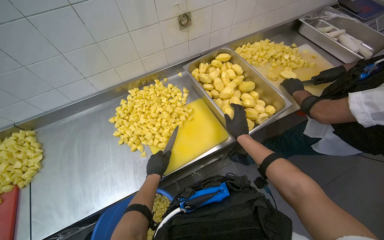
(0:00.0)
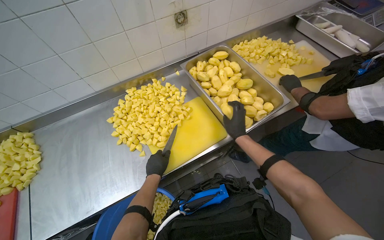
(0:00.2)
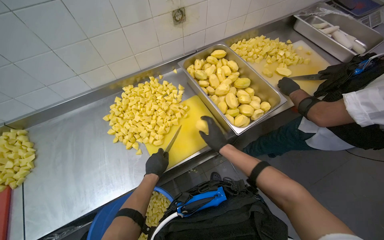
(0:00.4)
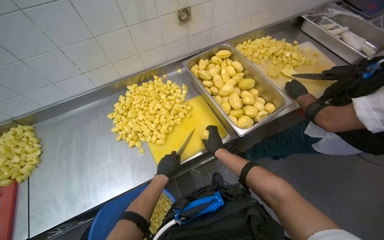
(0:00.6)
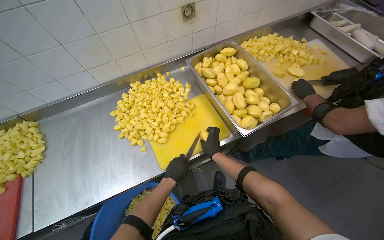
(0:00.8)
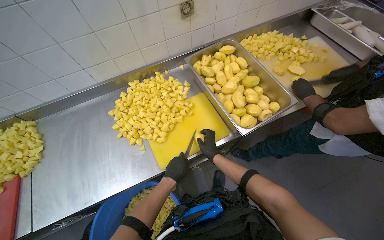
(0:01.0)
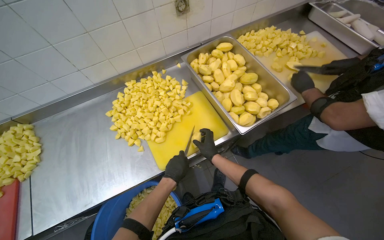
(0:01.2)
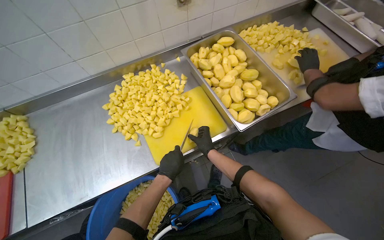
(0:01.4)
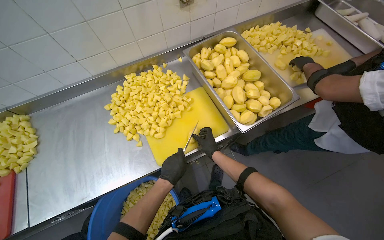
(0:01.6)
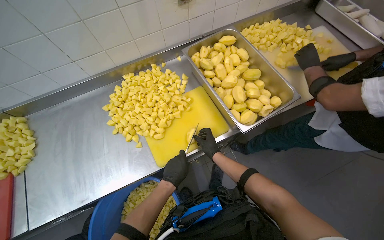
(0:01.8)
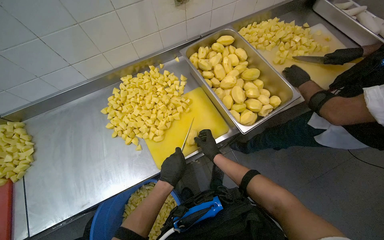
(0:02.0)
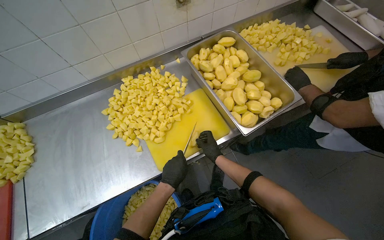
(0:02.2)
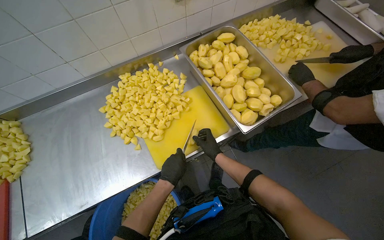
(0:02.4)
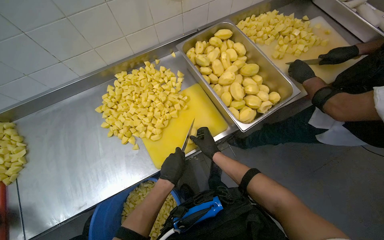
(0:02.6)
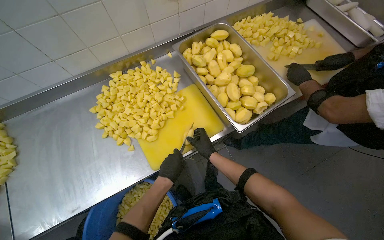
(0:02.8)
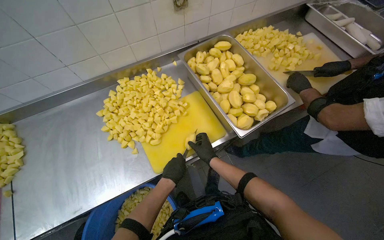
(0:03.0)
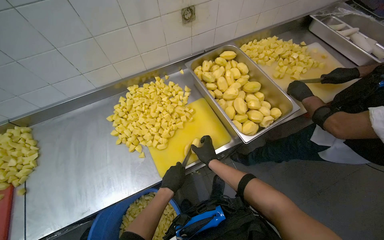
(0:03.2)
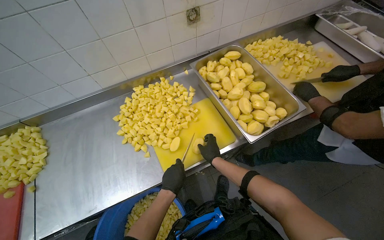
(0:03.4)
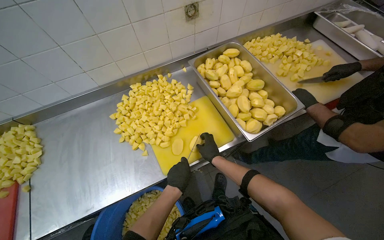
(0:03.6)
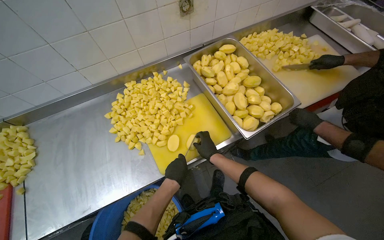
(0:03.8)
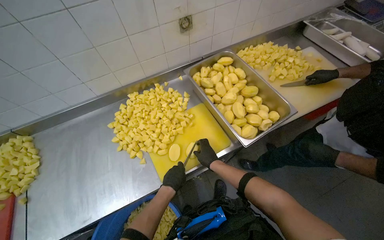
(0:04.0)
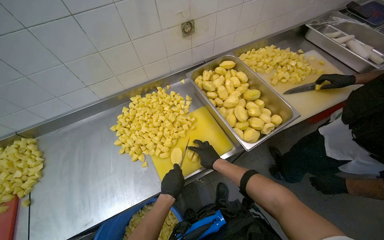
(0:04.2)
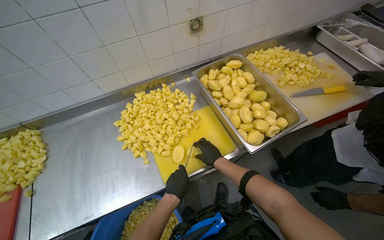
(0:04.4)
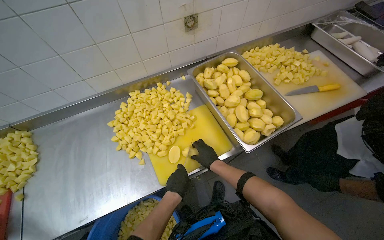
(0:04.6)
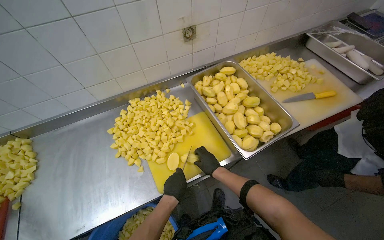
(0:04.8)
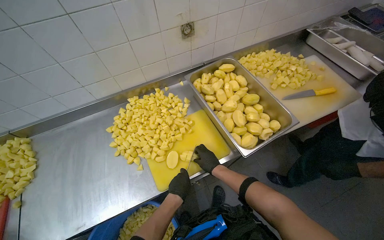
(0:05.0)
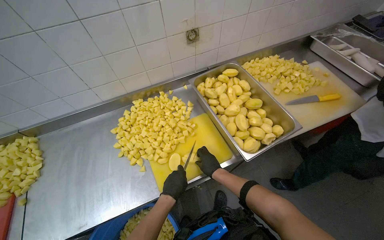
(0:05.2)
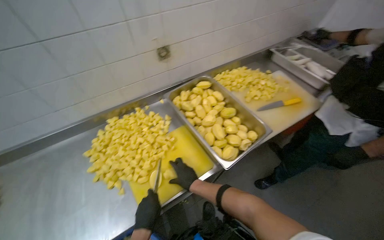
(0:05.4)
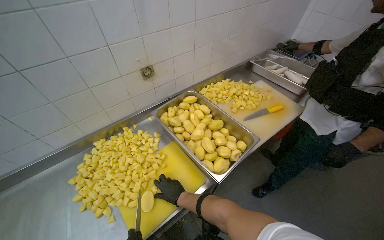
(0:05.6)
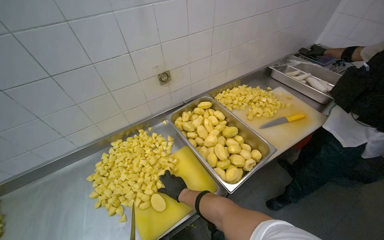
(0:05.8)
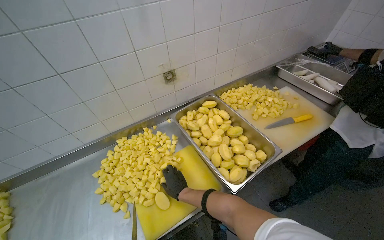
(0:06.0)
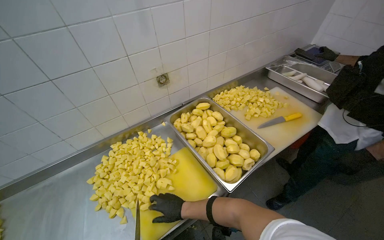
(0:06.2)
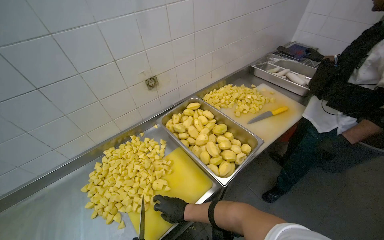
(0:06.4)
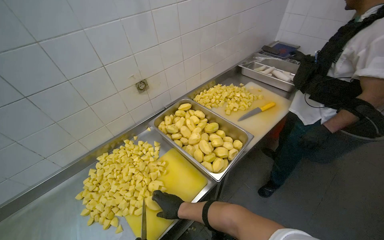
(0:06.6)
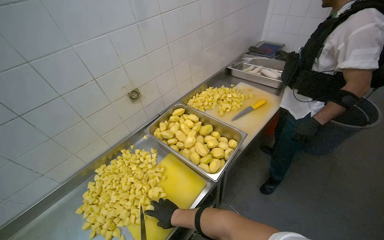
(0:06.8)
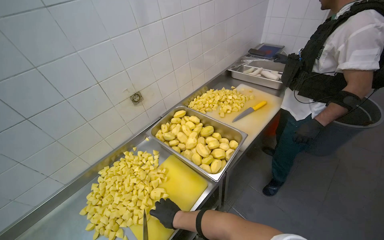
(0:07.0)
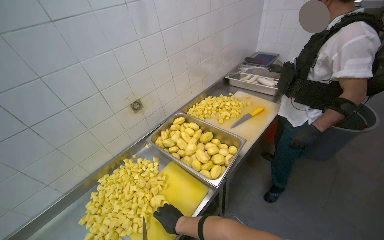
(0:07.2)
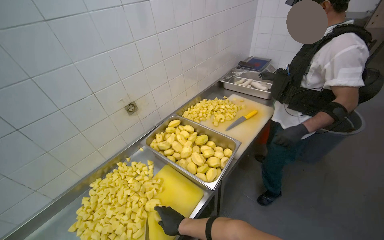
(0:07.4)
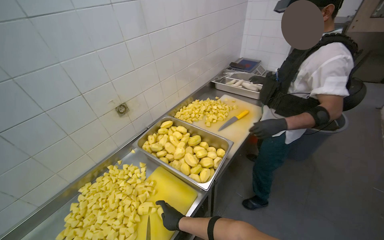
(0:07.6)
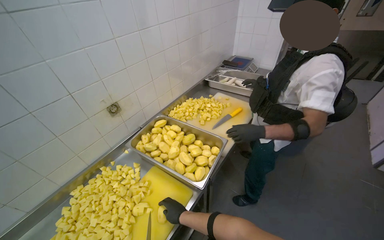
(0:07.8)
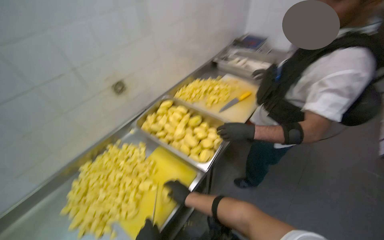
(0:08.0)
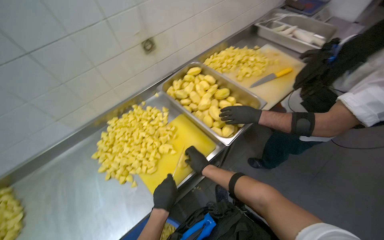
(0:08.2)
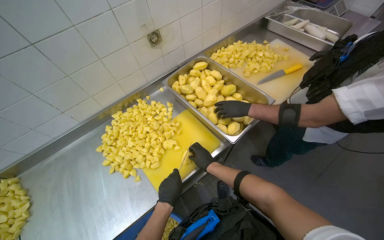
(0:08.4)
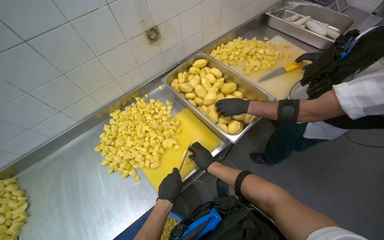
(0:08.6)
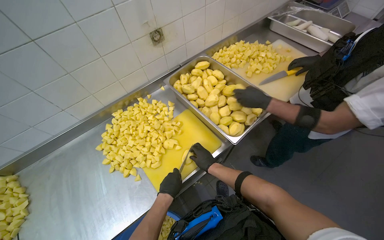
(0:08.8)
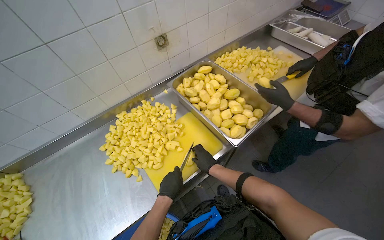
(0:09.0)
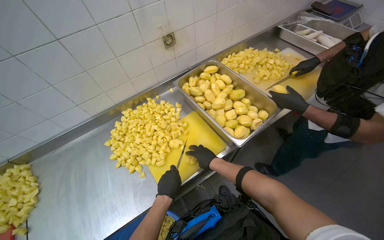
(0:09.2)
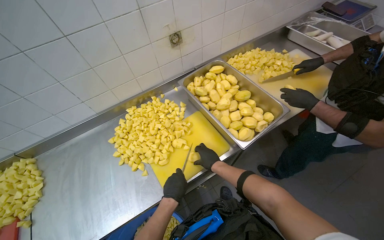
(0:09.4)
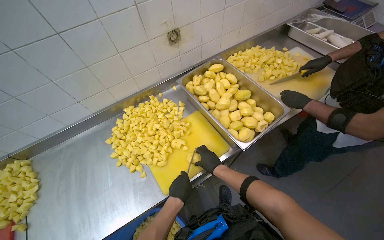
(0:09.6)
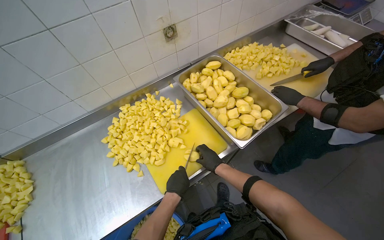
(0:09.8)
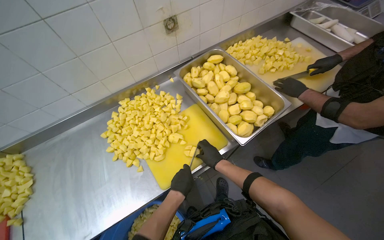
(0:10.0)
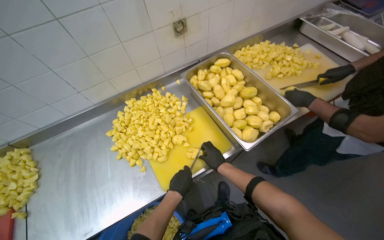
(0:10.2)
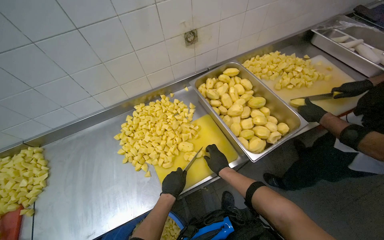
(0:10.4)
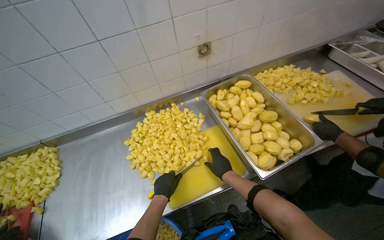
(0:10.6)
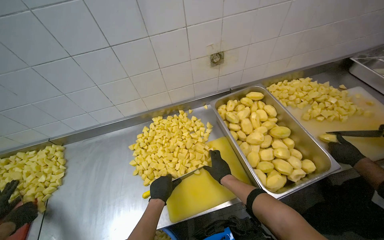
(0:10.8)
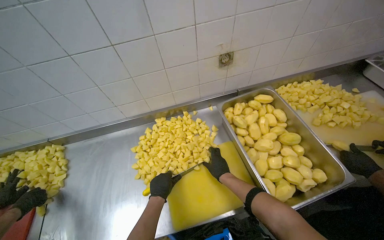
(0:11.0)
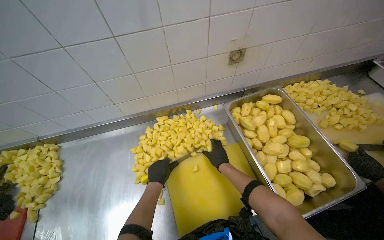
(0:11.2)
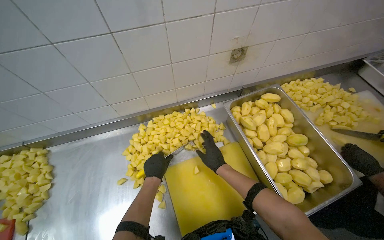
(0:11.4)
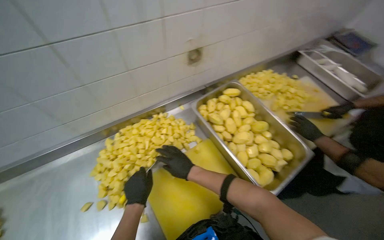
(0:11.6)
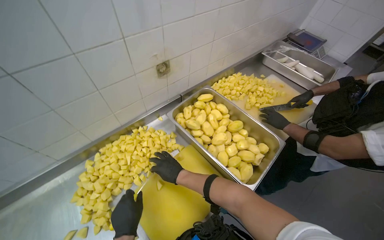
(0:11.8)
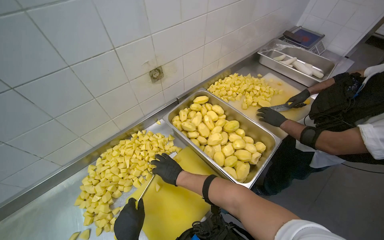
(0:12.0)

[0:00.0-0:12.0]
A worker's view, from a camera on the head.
Job: preparing food.
The whole recording: Cutting peeled potatoes into cubes. The worker continues cutting peeled potatoes into cubes on a yellow cutting board.
0:00.0 to 0:01.6: The hands stay close to where they were, moving slightly.
0:06.0 to 0:07.6: The wearer's head swings about 20 degrees to the right.
0:07.6 to 0:09.0: The camera pitches downward, by some 20 degrees.
0:09.0 to 0:10.4: The hands work in one place, with small movements.
0:10.4 to 0:12.0: The head rotates some 15 degrees to the right.

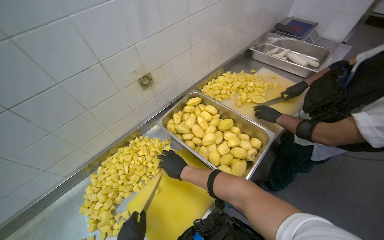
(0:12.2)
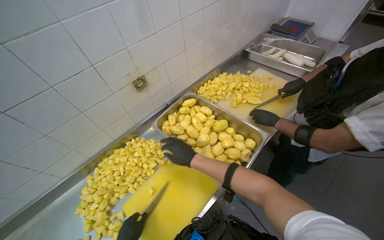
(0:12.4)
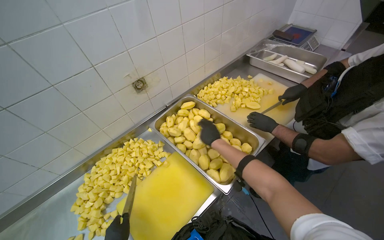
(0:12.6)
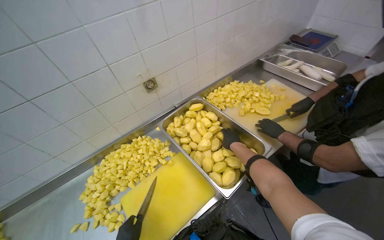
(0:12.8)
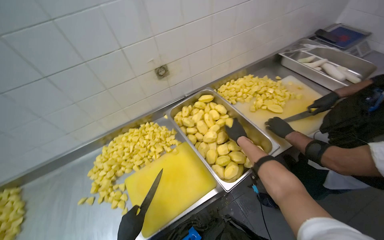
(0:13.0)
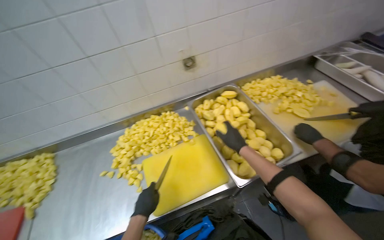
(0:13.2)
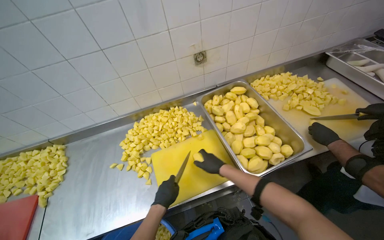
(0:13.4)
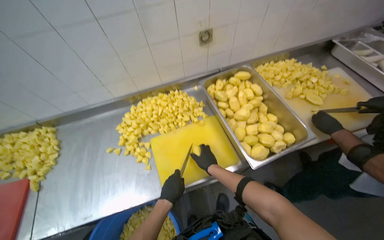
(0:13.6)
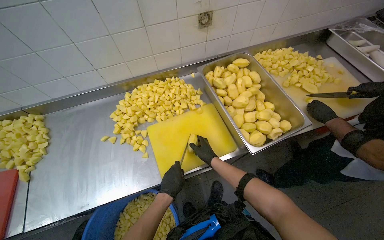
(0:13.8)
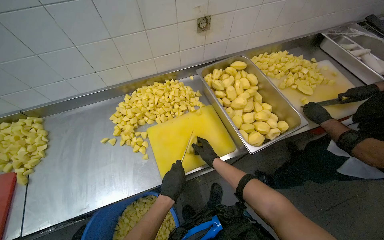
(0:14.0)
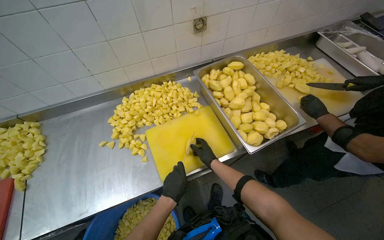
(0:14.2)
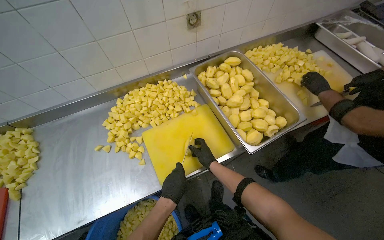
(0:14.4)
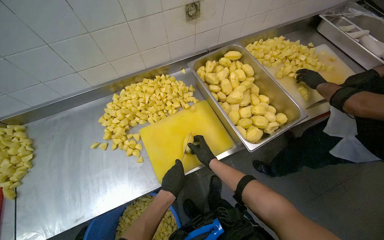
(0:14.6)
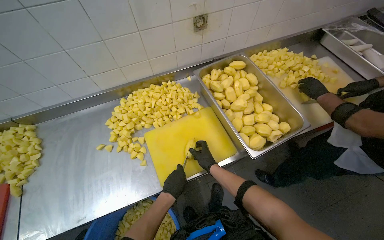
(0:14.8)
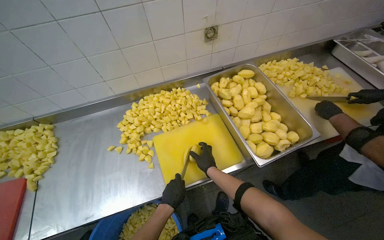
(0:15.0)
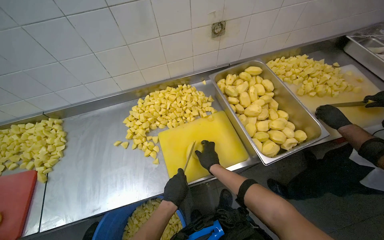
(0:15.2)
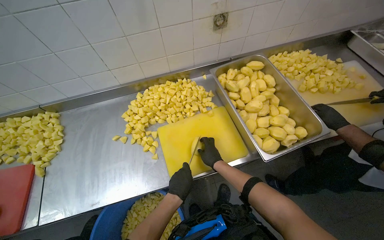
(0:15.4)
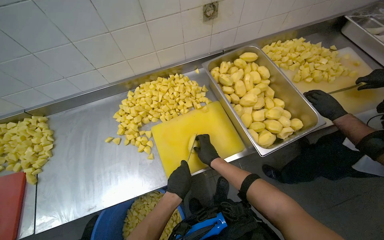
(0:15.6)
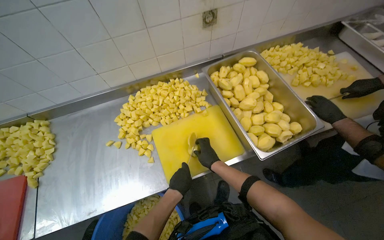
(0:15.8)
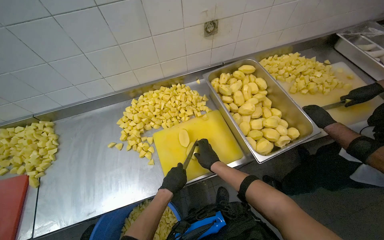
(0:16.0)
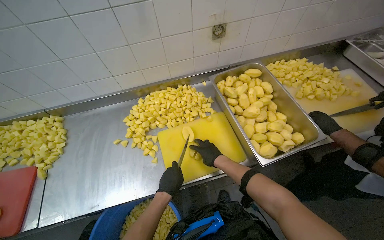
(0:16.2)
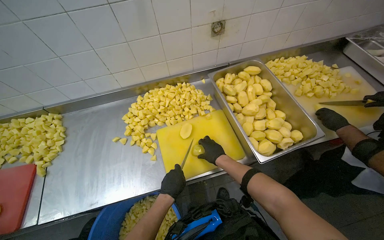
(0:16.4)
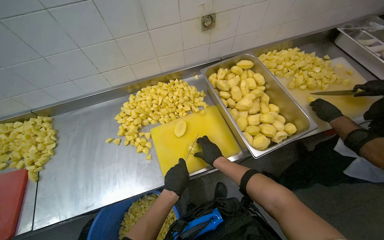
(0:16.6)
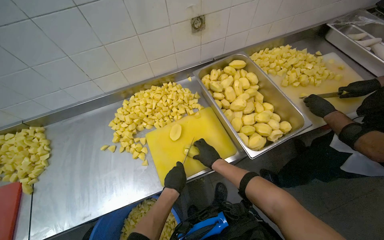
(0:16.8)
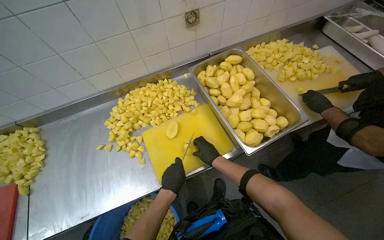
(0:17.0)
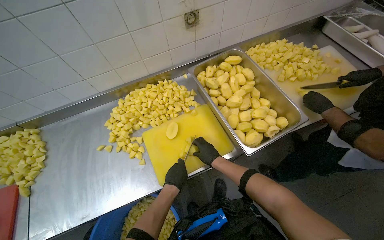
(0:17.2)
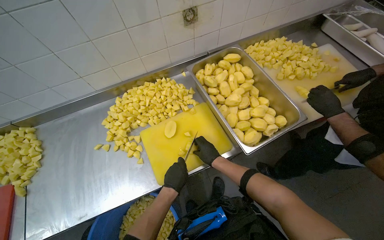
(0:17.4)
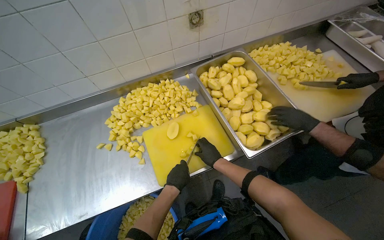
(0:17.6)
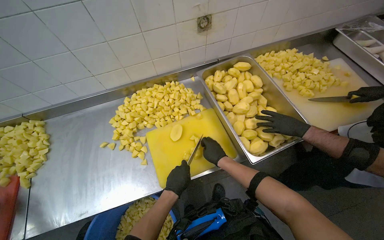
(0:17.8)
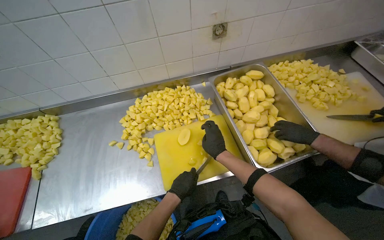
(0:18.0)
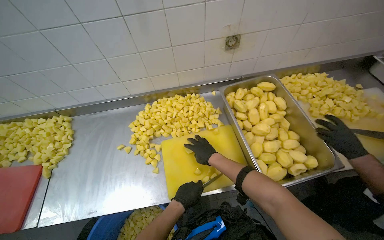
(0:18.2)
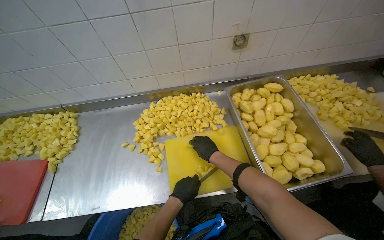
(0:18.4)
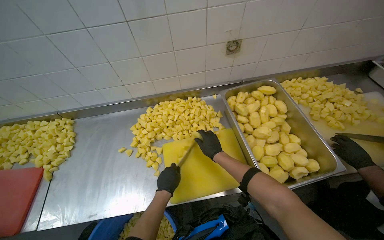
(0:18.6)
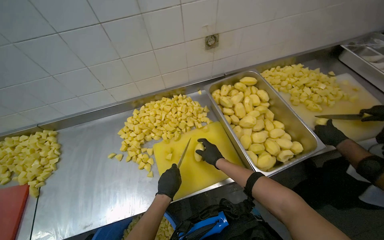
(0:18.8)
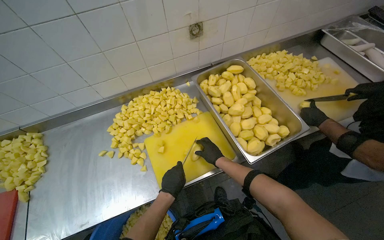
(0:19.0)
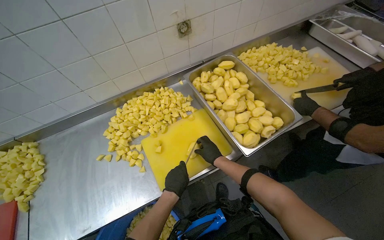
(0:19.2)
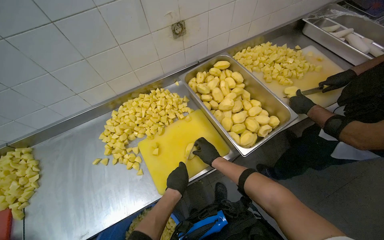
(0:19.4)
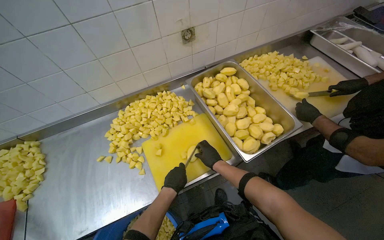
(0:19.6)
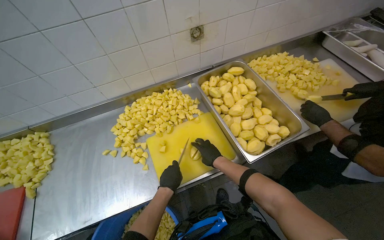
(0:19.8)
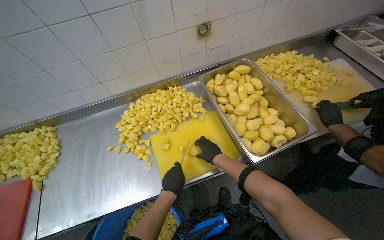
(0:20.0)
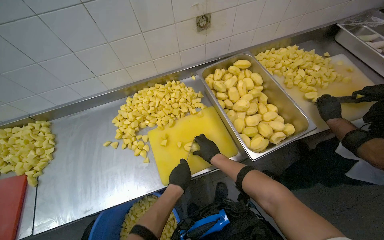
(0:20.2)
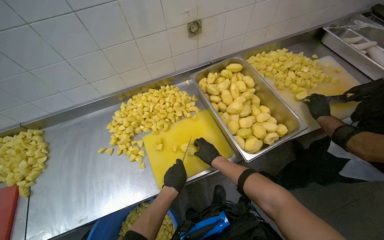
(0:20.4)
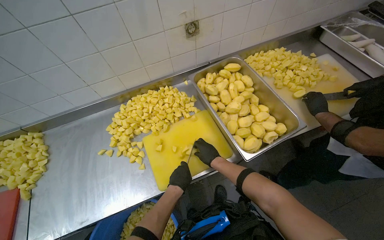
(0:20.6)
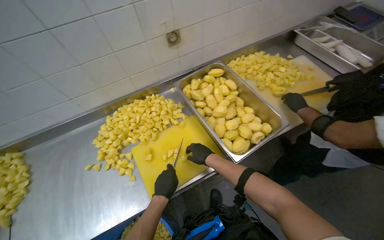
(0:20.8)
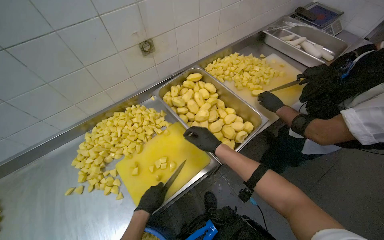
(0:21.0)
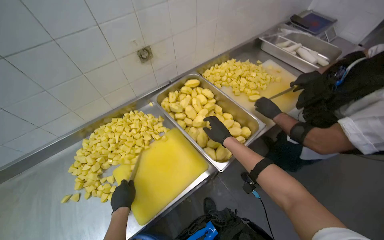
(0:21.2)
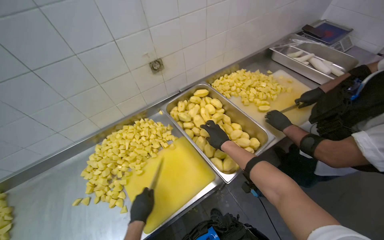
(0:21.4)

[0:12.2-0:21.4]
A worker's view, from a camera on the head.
Job: preparing food.
The whole recording: Cutting peeled potatoes into cubes. The worker continues cutting peeled potatoes into cubes on a yellow cutting board.
0:12.2 to 0:13.8: The head rotates approximately 25 degrees to the left.
0:13.8 to 0:15.2: The hands work in one place, with small movements.
0:15.2 to 0:16.8: The hands are busy where they are.
0:19.8 to 0:21.4: The right hand heads up the picture, covering approximately 15 cm.
